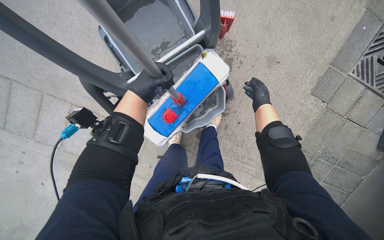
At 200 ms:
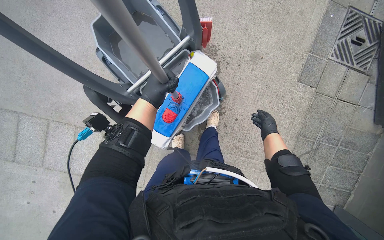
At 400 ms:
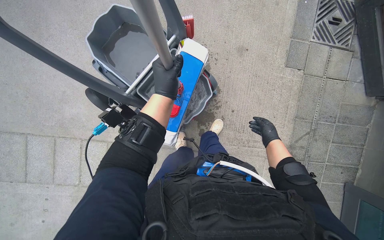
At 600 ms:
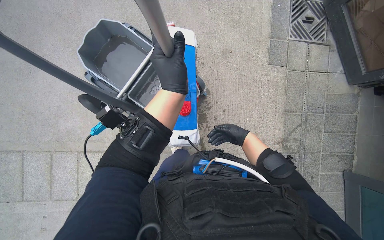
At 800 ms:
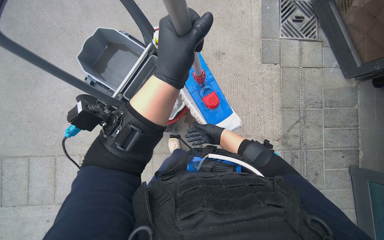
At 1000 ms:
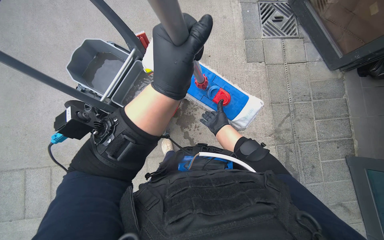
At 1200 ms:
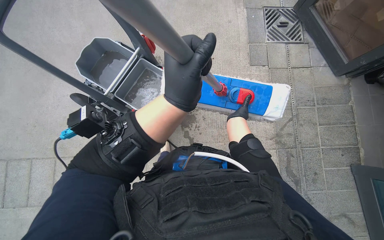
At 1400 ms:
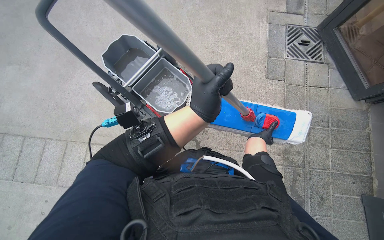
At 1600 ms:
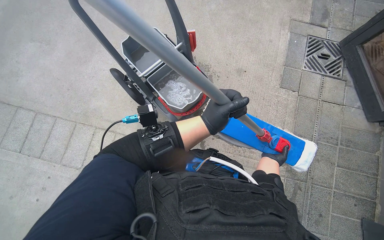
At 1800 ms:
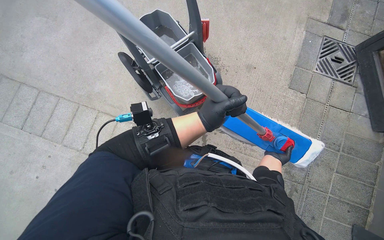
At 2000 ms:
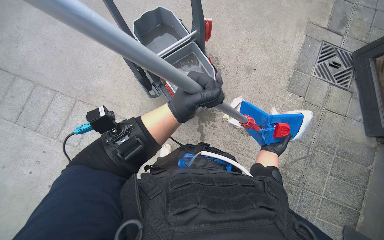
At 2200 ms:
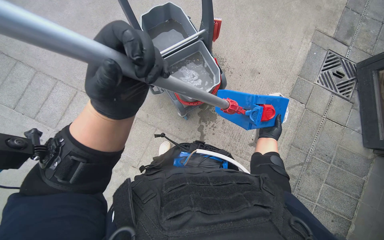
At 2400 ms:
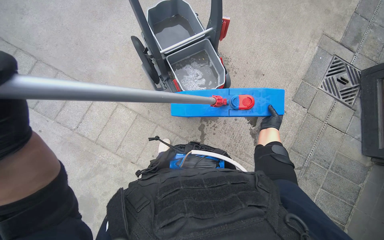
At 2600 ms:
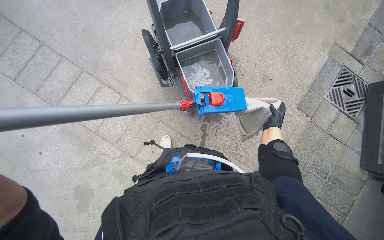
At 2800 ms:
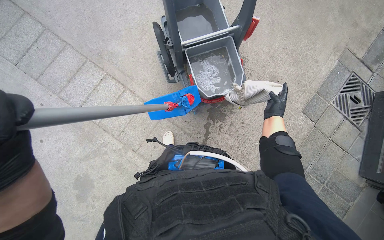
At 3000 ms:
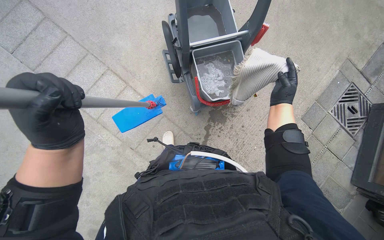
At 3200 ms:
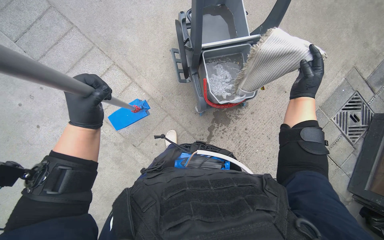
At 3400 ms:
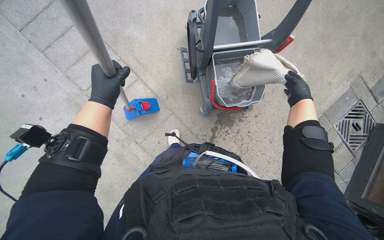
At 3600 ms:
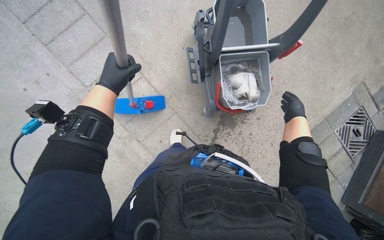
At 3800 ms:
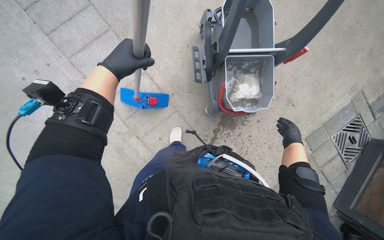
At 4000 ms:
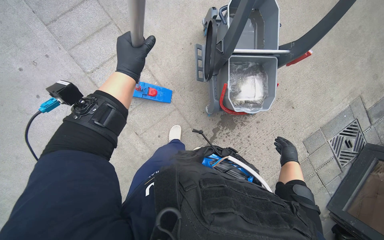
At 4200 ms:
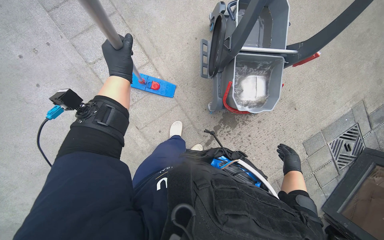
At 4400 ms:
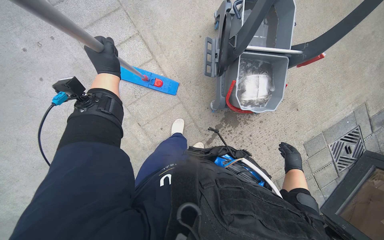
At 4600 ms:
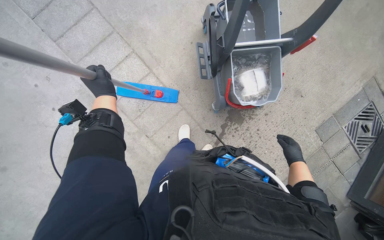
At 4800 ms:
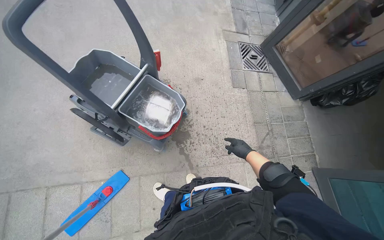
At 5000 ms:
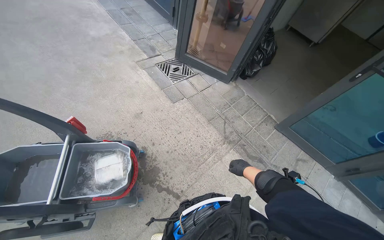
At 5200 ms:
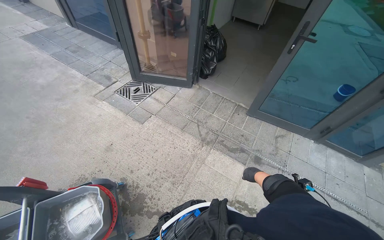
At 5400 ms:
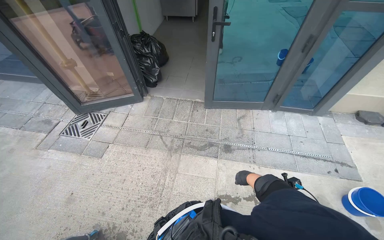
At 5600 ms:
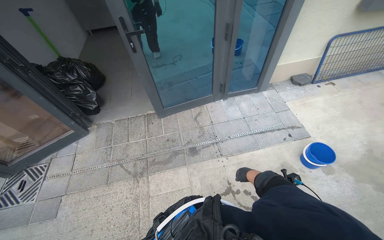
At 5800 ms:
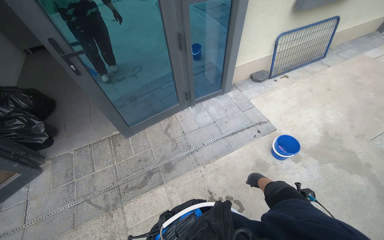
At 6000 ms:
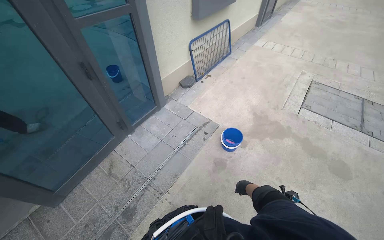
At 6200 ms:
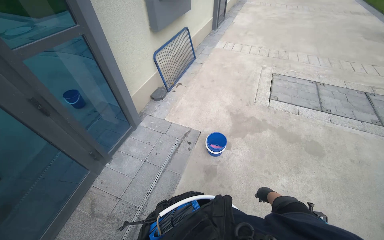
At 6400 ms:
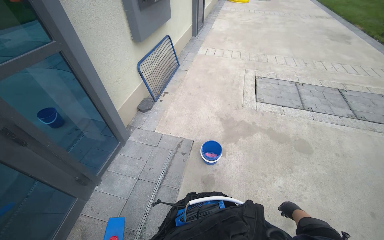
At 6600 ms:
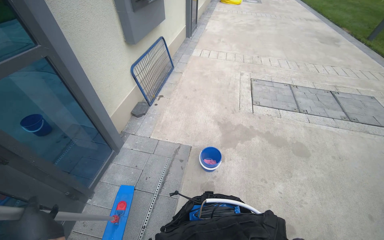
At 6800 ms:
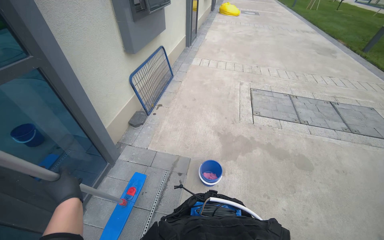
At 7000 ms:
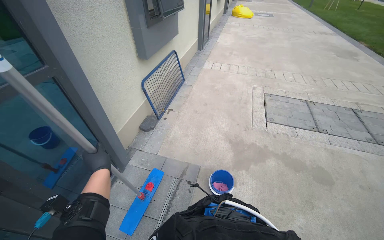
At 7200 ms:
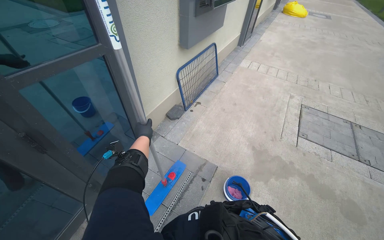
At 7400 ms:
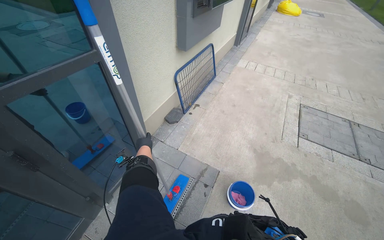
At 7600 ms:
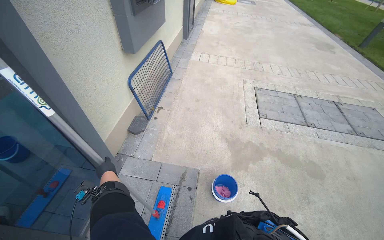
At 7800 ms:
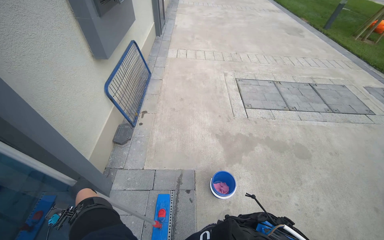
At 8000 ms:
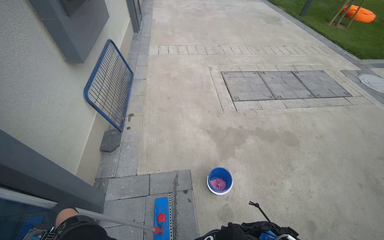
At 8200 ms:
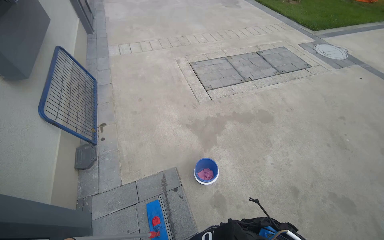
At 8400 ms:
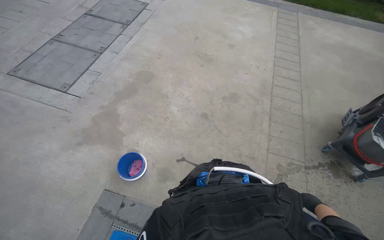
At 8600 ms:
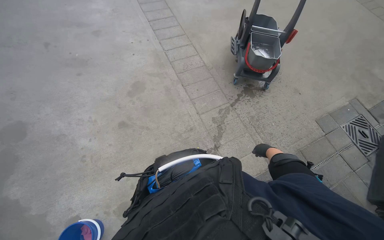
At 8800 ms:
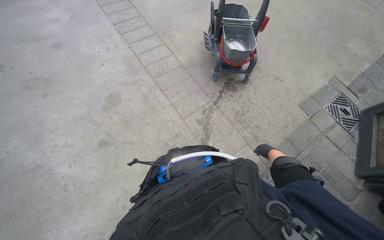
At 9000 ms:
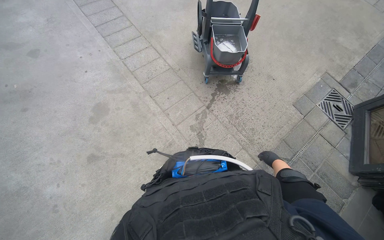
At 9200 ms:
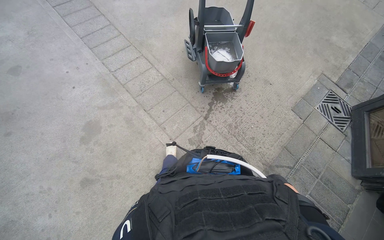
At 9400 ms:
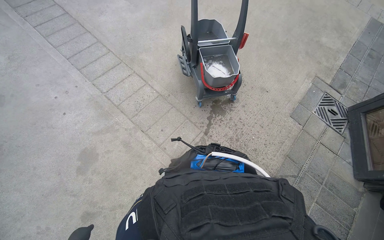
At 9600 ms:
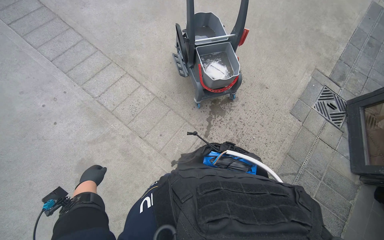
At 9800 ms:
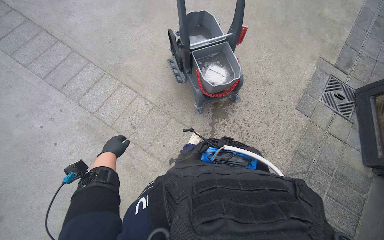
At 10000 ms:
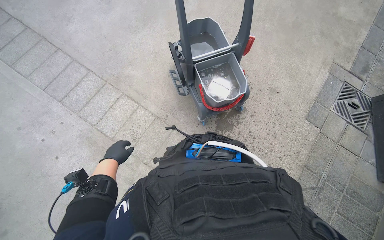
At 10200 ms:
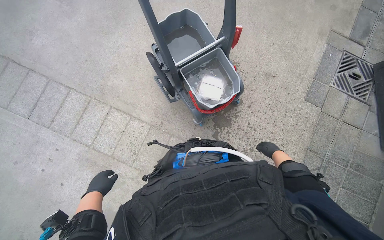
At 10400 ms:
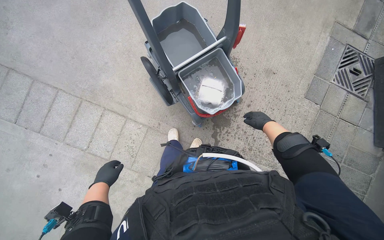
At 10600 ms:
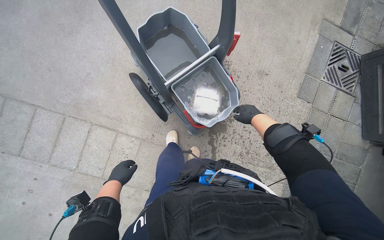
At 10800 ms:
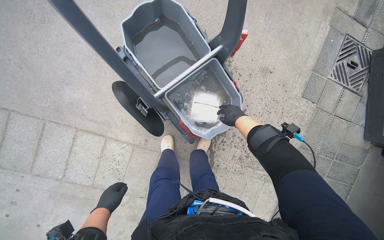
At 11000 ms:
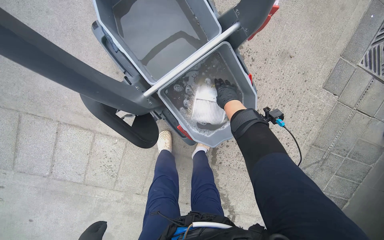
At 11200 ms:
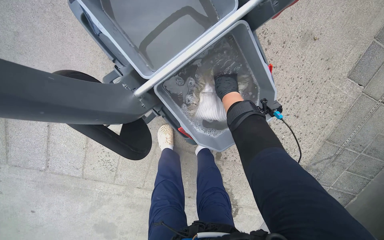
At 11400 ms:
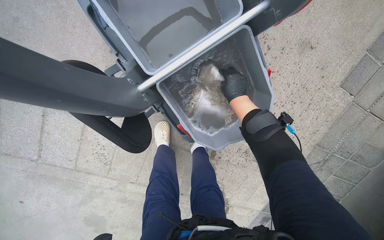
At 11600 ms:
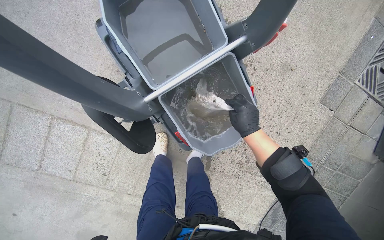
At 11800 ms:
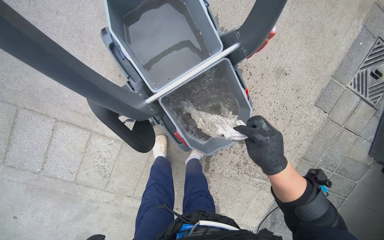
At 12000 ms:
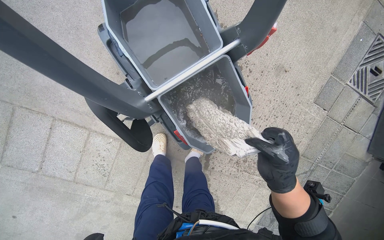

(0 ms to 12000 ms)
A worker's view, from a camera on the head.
Job: preparing cleaning supplies.
The whole recording: Cleaning cleaning equipment. The worker wrings out the mop head, empties dirty water from buckets, and organizes the cleaning tools on the cart.
0 ms - 1600 ms: The camera travels roughly 50 cm. The wearer looks about 20 degrees further upward.
1600 ms - 3000 ms: The scene turns roughly 25 degrees clockwise in the picture. The right hand shifts roughly 40 cm up the picture.
3000 ms - 4400 ms: The left hand goes roughly 30 cm farther from the camera and up the picture; the right hand goes approximately 15 cm down the picture and farther from the camera.
4400 ms - 6000 ms: The wearer moves about 1 m. The wearer's head swings approximately 200 degrees to the right. The view tips upward by some 20 degrees.
6000 ms - 7600 ms: The camera is carried roughly 60 cm. The wearer looks approximately 25 degrees further to the right.
7600 ms - 9000 ms: The camera is carried approximately 60 cm. The wearer looks roughly 140 degrees further to the right. The view tilts approximately 35 degrees downward.
9000 ms - 10400 ms: The head travels some 1 m. The wearer looks some 25 degrees further downward. Everything in view rotates approximately 25 degrees counterclockwise.
10400 ms - 12000 ms: The camera travels approximately 50 cm. The view tilts roughly 15 degrees downward.

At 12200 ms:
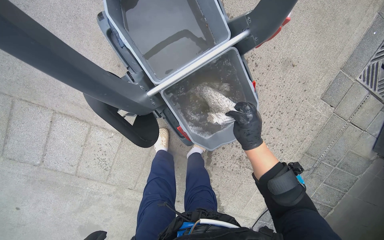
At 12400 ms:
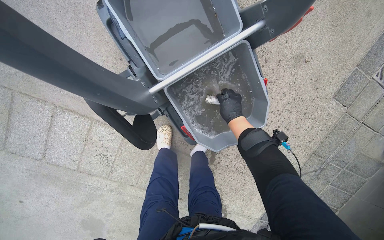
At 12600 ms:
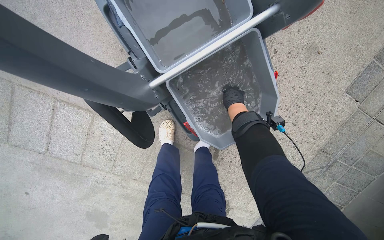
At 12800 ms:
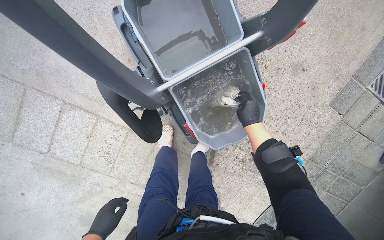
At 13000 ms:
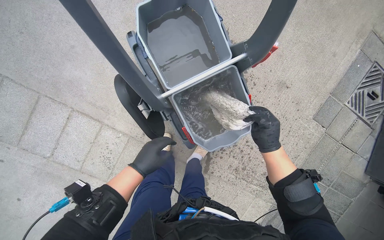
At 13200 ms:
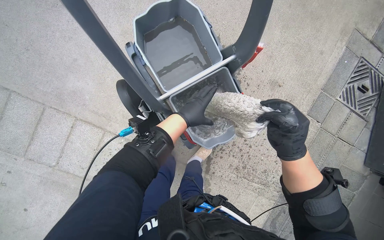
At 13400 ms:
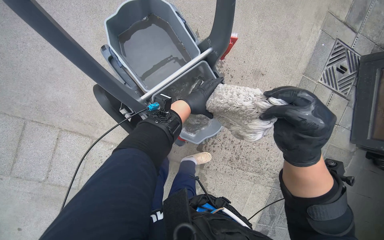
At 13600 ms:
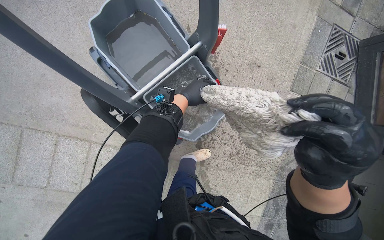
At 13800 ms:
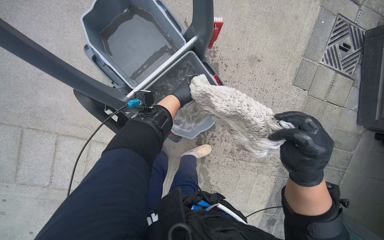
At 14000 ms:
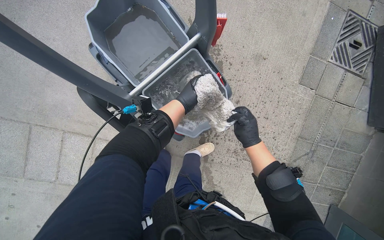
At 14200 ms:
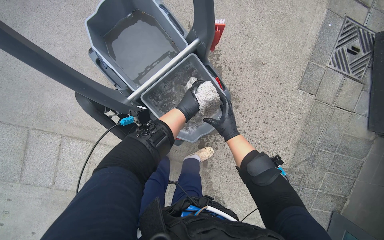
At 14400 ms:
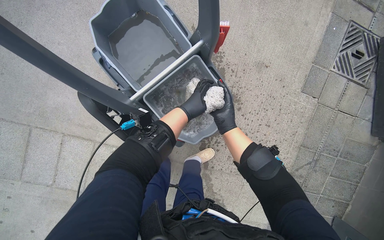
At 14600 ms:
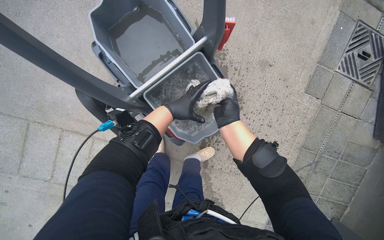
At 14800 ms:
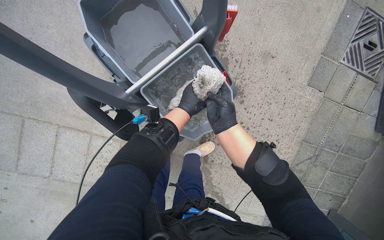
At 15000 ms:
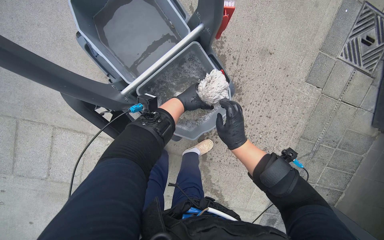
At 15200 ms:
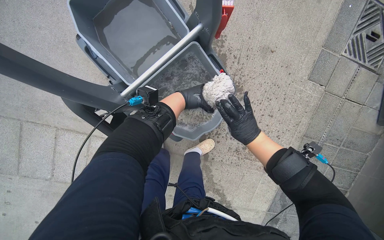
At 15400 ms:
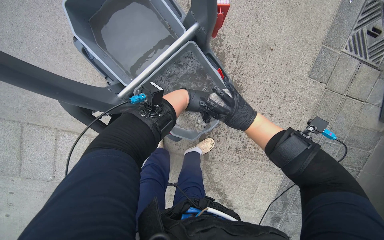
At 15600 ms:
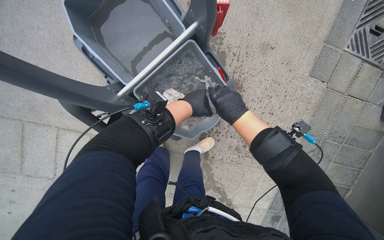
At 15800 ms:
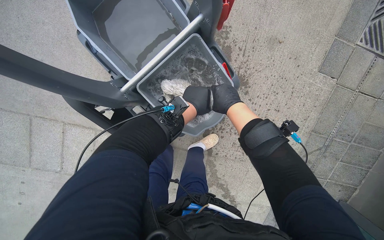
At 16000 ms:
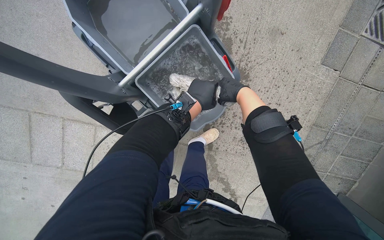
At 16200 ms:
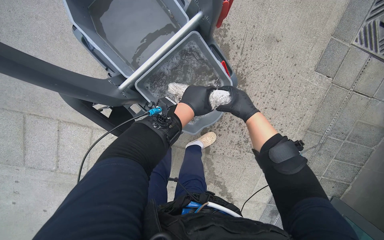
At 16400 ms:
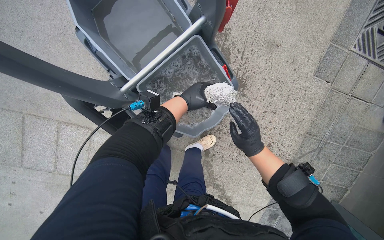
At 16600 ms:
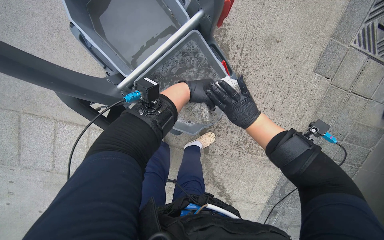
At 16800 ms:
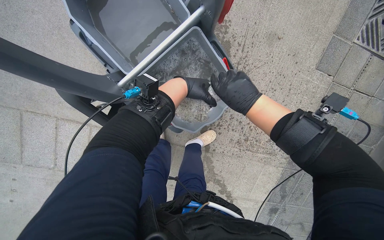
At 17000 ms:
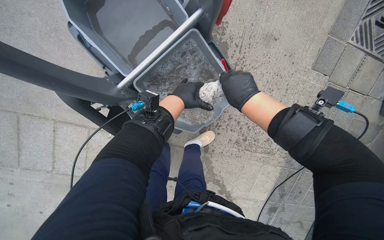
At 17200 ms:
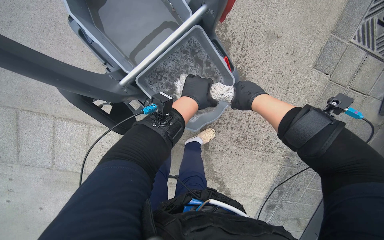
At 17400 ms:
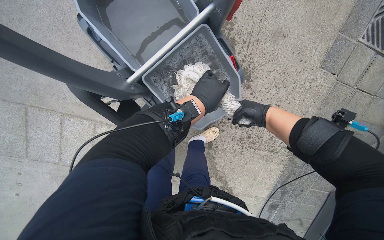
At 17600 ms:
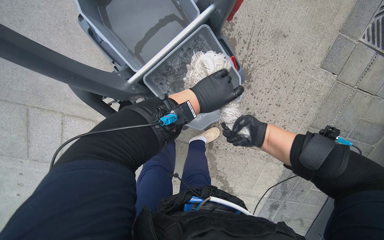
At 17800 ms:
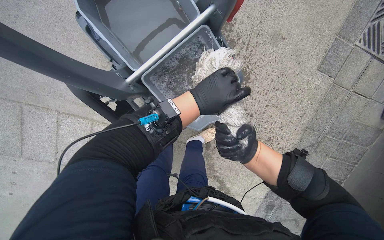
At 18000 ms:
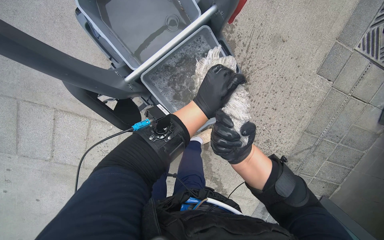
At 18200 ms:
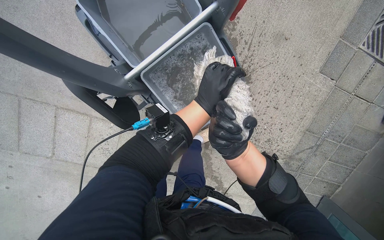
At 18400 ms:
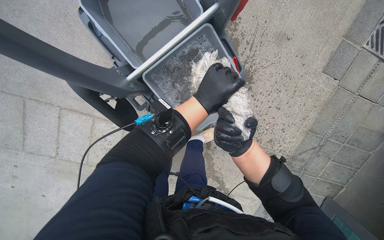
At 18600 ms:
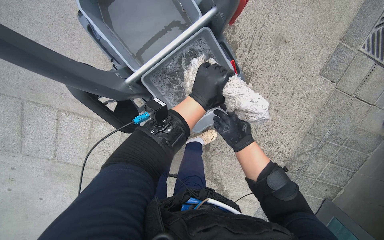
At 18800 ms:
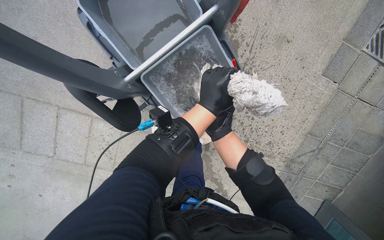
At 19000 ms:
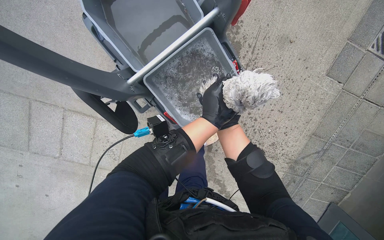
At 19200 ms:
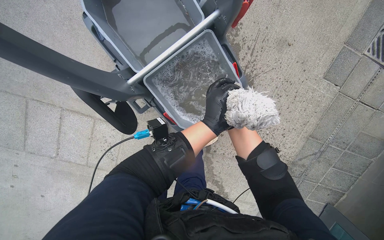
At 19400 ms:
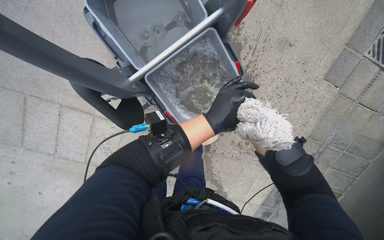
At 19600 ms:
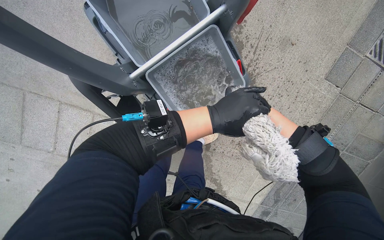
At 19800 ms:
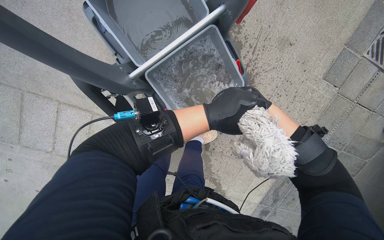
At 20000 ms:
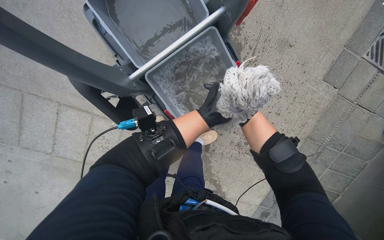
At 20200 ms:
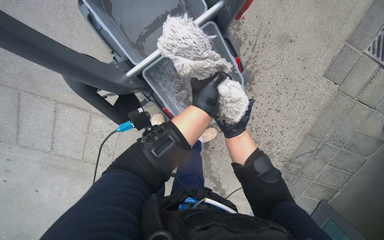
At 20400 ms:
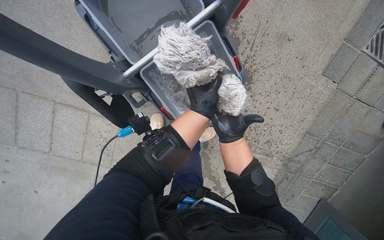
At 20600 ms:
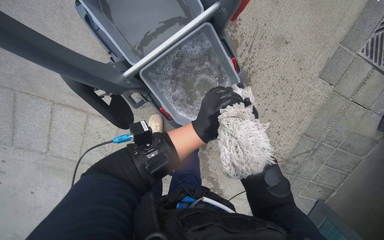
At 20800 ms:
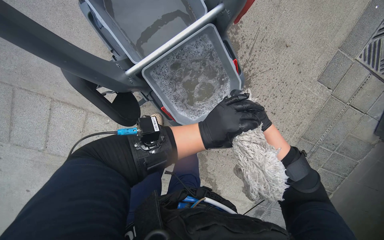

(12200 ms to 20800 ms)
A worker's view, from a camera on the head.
Job: preparing cleaning supplies.
The whole recording: Cleaning cleaning equipment. The worker wrings out the mop head, empties dirty water from buckets, and organizes the cleaning tools on the cart.
12200 ms - 13600 ms: The right hand is displaced nearer to the camera by some 35 cm.
13600 ms - 15000 ms: The right hand heads farther from the camera, covering some 35 cm.
15000 ms - 16600 ms: The right hand swings up and down the picture, approximately 15 cm each way, with 2 reversals.
16600 ms - 18000 ms: The left hand is displaced nearer to the camera and down the picture by about 15 cm, while the right hand moves down the picture, about 10 cm.
19400 ms - 20800 ms: The left hand moves approximately 10 cm farther from the camera and comes back.
